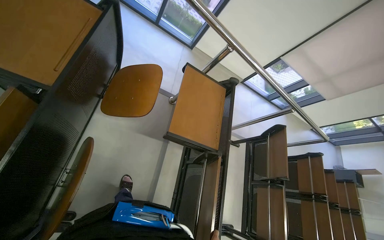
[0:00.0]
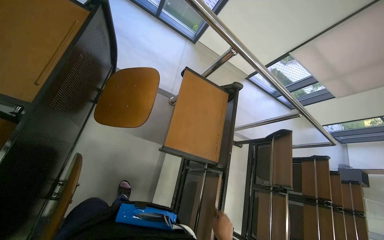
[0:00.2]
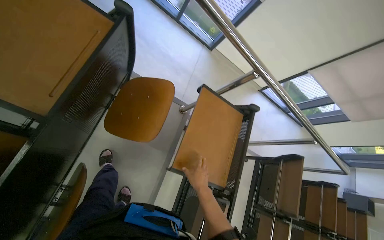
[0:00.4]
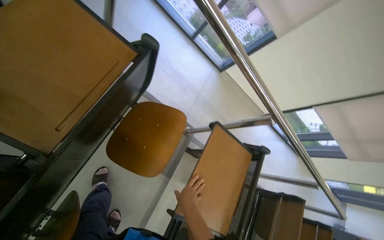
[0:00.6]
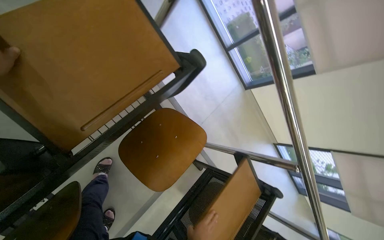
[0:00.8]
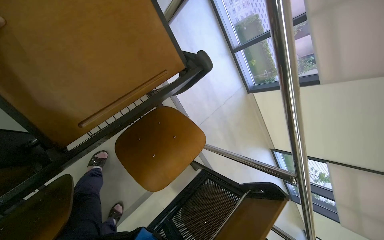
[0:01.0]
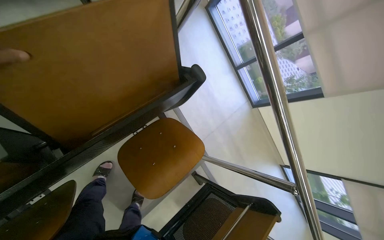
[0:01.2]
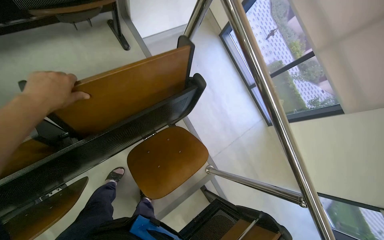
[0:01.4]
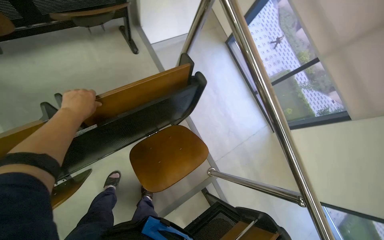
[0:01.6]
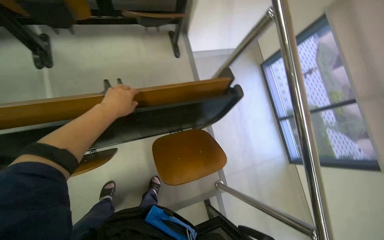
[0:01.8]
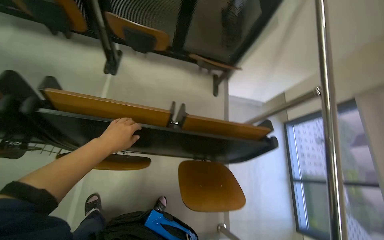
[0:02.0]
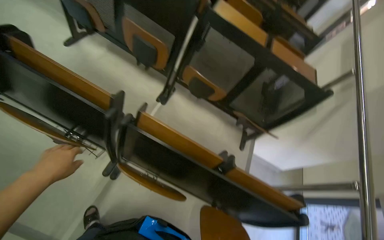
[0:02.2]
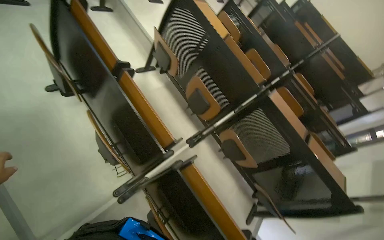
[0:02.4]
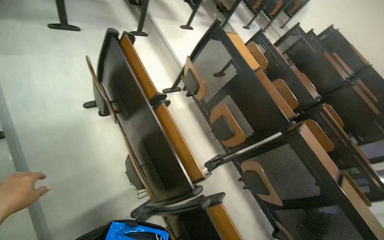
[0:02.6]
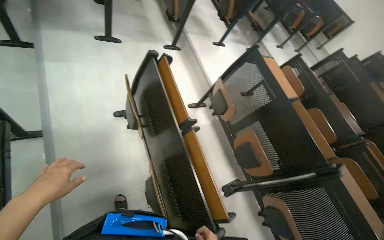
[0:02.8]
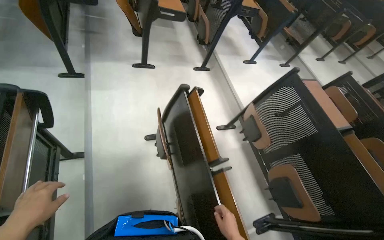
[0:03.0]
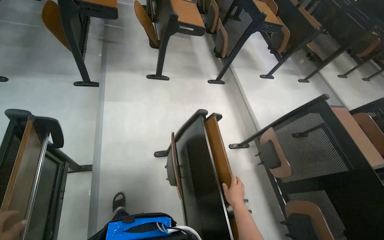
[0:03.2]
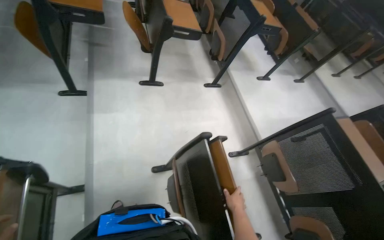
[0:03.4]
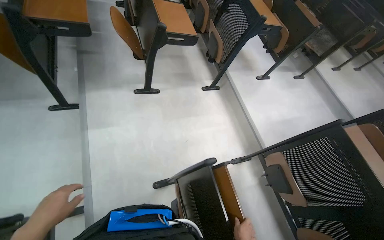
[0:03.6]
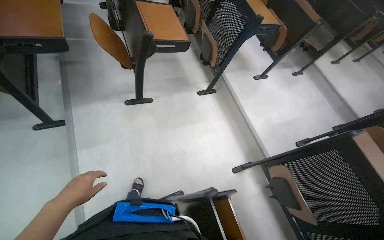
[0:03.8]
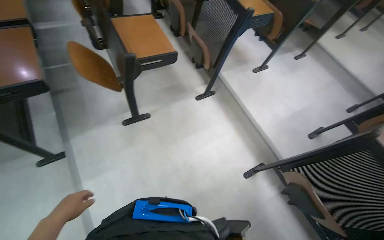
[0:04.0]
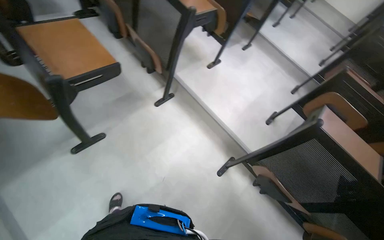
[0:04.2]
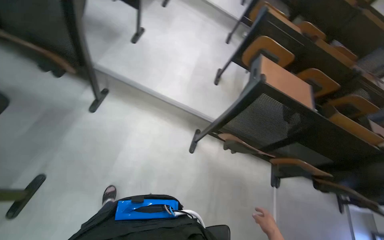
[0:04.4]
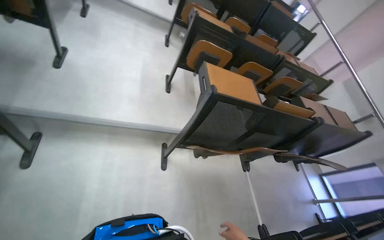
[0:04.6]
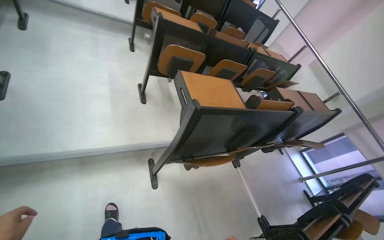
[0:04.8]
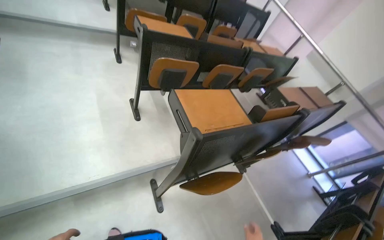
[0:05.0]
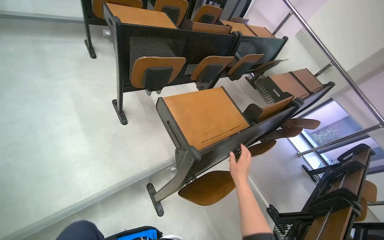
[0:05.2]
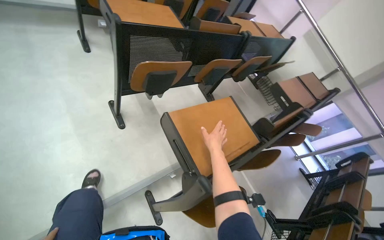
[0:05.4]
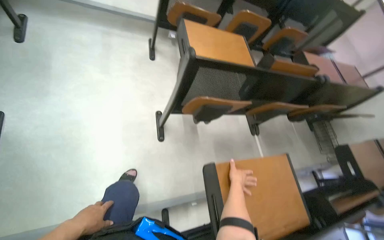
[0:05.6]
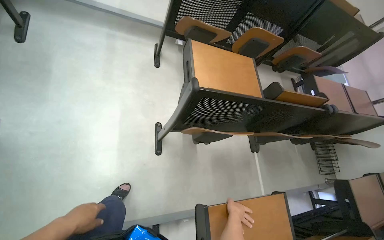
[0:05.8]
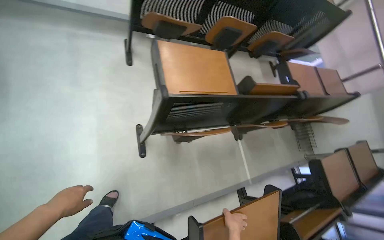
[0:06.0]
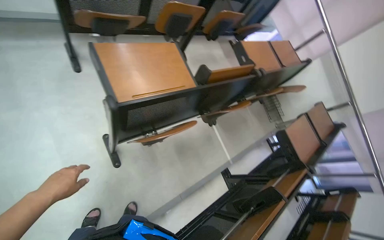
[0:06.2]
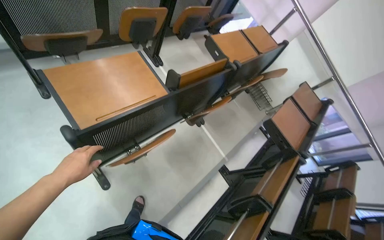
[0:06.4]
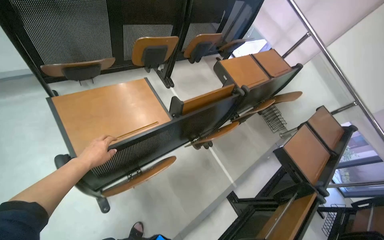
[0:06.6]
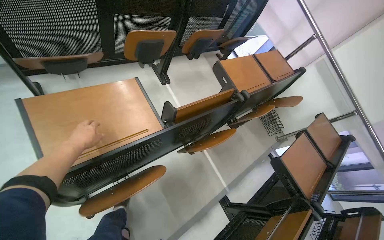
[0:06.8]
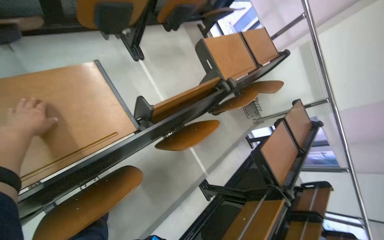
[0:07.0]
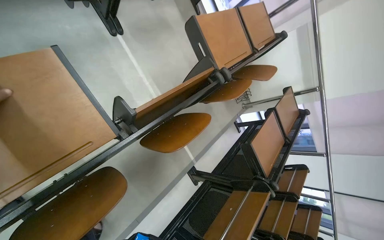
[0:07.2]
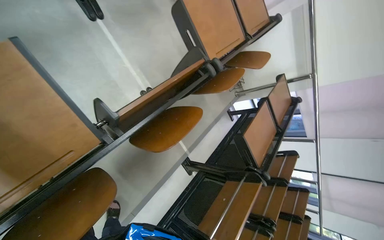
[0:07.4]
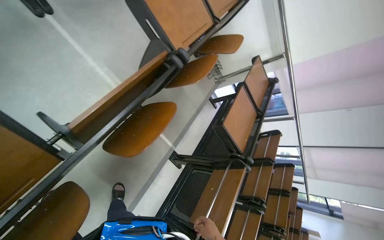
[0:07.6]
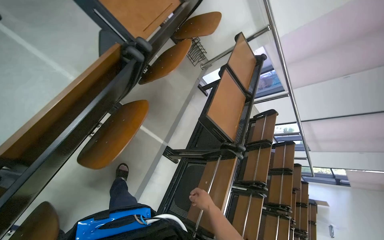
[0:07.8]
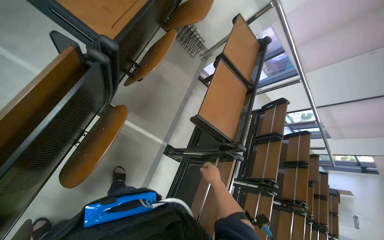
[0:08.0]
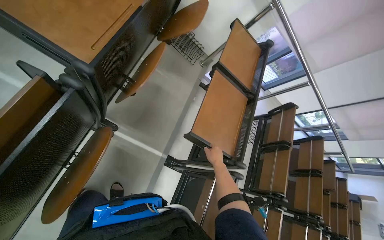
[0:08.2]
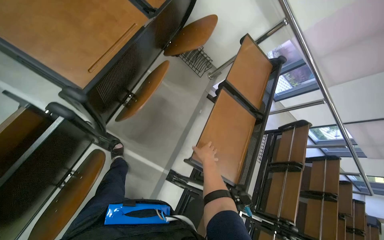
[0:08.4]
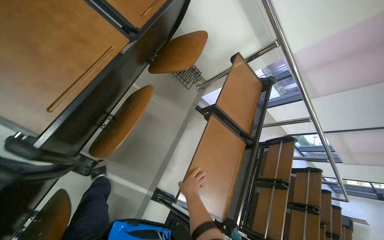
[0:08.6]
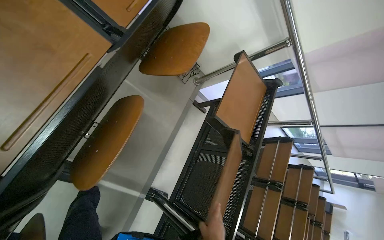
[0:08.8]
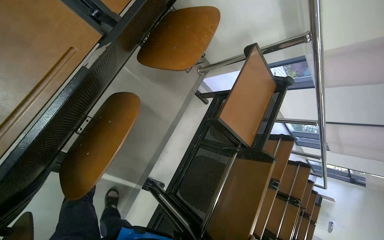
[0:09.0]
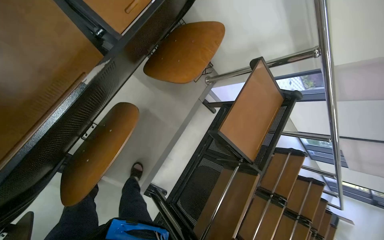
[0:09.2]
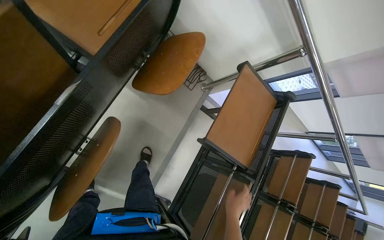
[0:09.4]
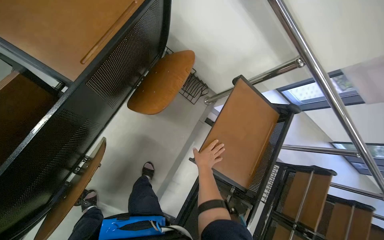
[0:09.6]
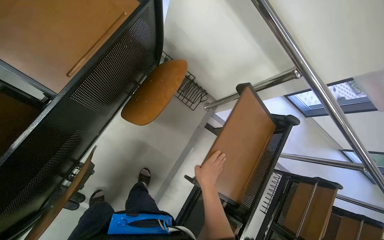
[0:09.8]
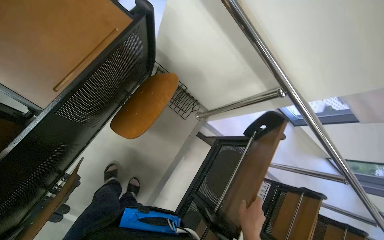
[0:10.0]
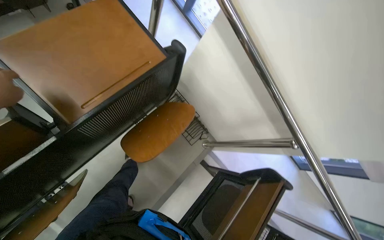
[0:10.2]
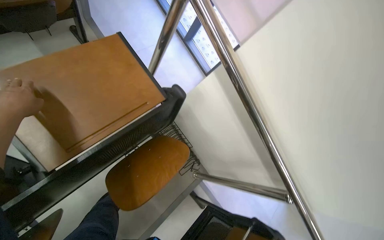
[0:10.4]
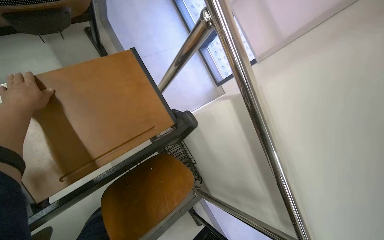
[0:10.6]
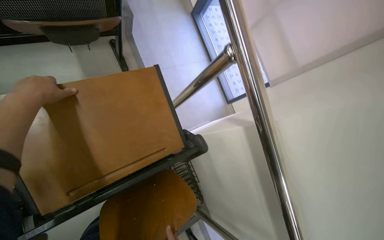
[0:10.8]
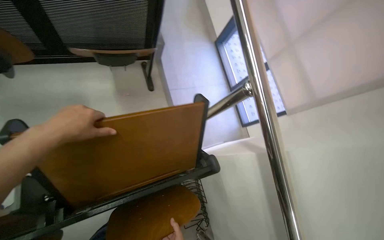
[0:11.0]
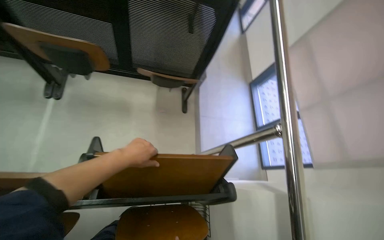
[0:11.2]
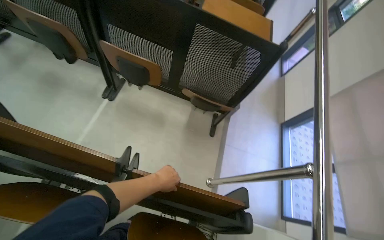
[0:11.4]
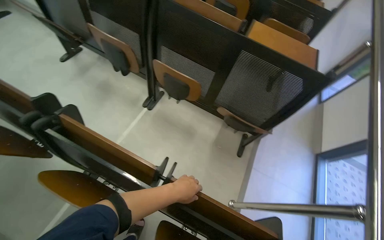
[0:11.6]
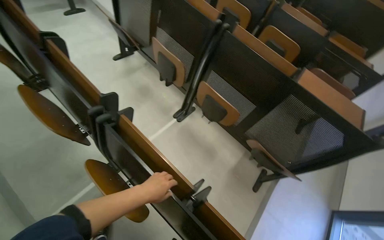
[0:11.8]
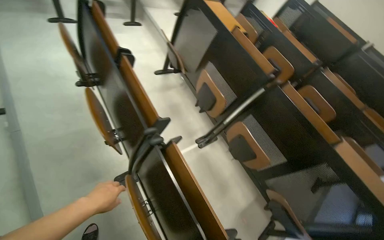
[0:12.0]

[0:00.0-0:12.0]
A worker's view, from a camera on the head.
Job: organizing items.
The whole recording: Setting up desks in lecture hall. The worker pulls down foldable desks and places items on them.
0:00.0 to 0:01.6: The camera is carried about 40 cm. The wearer looks approximately 40 degrees further to the left. The camera pitches upward, by approximately 15 degrees.
0:01.6 to 0:03.0: The camera travels about 1.5 m. The head turns to the left by some 95 degrees. The view tips upward by some 55 degrees.
0:03.0 to 0:04.4: The head travels some 1 m. The wearer's head swings about 55 degrees to the right. The camera pitches downward, by roughly 20 degrees.
0:04.4 to 0:06.0: The camera travels about 1.5 m. The head rotates roughly 30 degrees to the right. The camera pitches downward, by about 20 degrees.
0:06.0 to 0:07.6: The camera travels approximately 80 cm. The head turns to the right by roughly 35 degrees. The view tips downward by some 30 degrees.
0:07.6 to 0:09.0: The head travels about 1 m. The view tilts roughly 20 degrees downward.
0:09.0 to 0:10.4: The head travels roughly 50 cm. The head turns to the left by approximately 20 degrees. The view tilts about 25 degrees upward.
0:10.4 to 0:12.0: The head travels approximately 60 cm. The wearer's head swings approximately 95 degrees to the left. The camera pitches upward, by roughly 45 degrees.

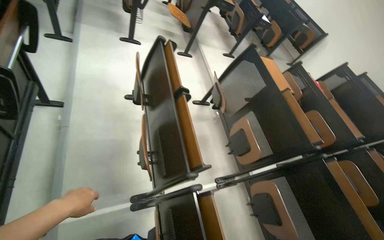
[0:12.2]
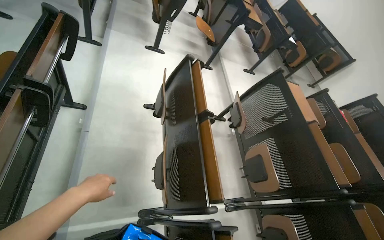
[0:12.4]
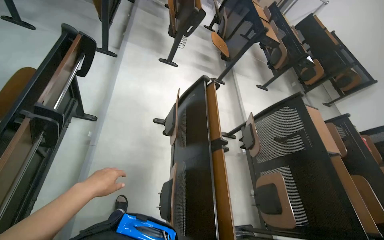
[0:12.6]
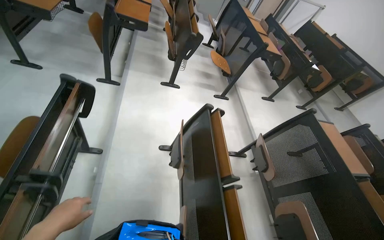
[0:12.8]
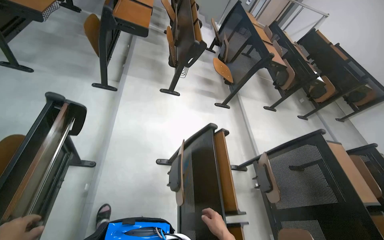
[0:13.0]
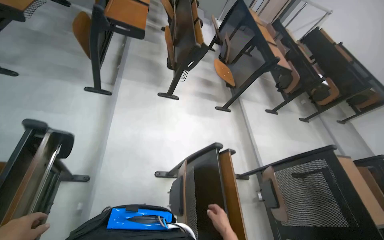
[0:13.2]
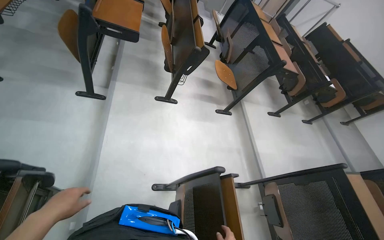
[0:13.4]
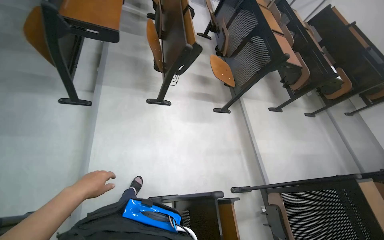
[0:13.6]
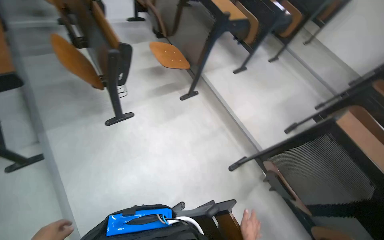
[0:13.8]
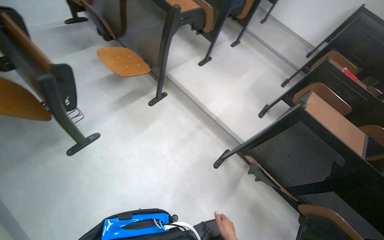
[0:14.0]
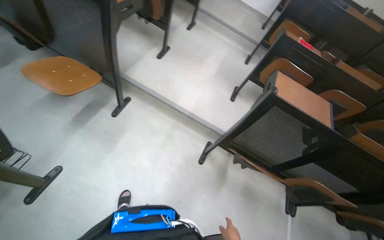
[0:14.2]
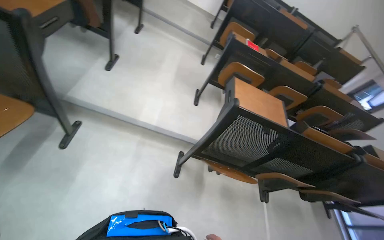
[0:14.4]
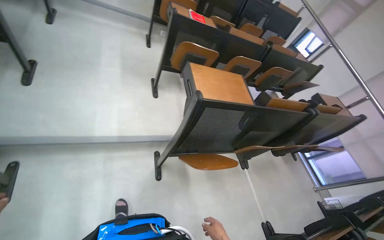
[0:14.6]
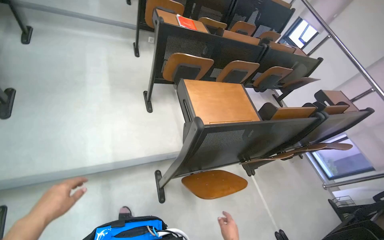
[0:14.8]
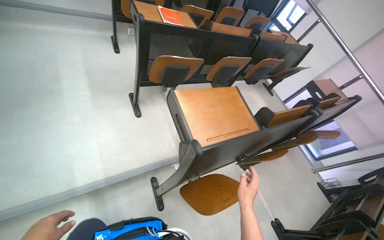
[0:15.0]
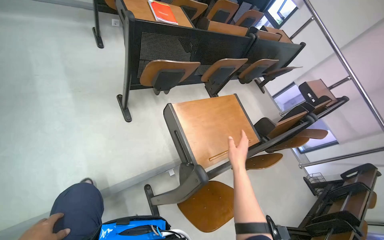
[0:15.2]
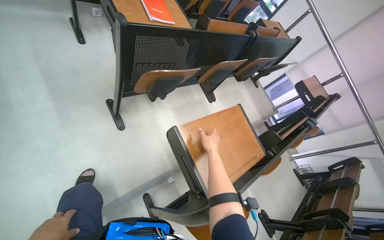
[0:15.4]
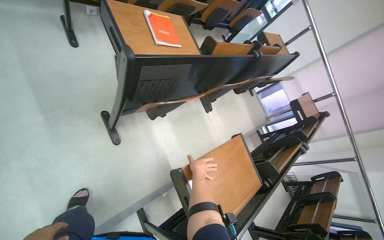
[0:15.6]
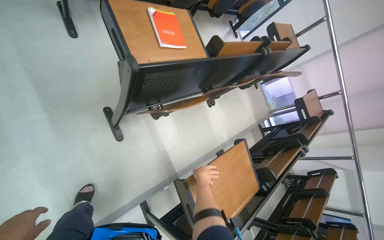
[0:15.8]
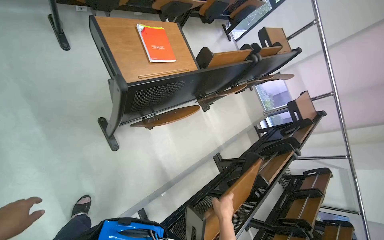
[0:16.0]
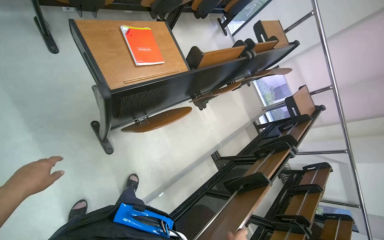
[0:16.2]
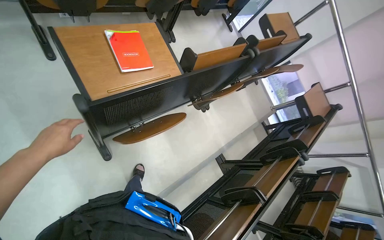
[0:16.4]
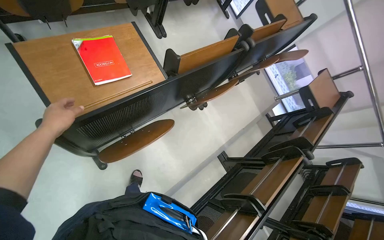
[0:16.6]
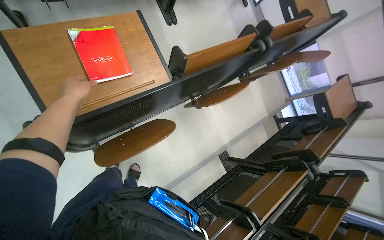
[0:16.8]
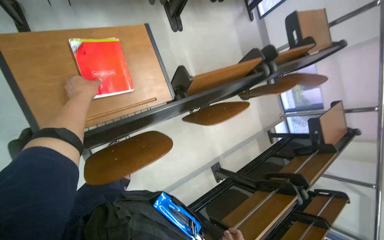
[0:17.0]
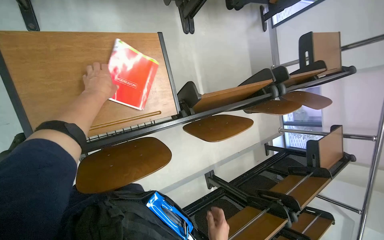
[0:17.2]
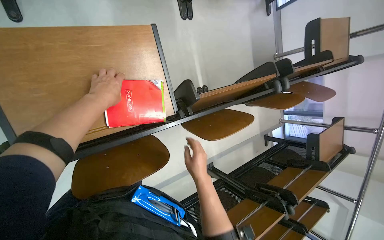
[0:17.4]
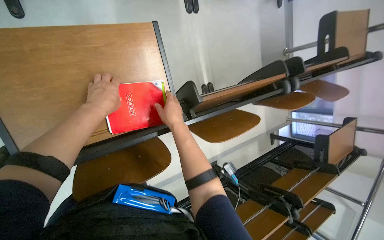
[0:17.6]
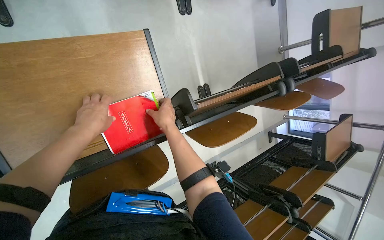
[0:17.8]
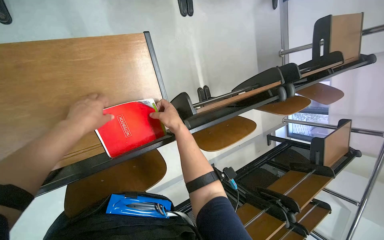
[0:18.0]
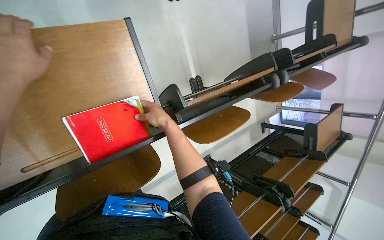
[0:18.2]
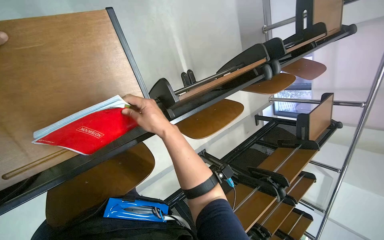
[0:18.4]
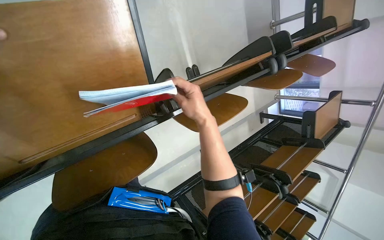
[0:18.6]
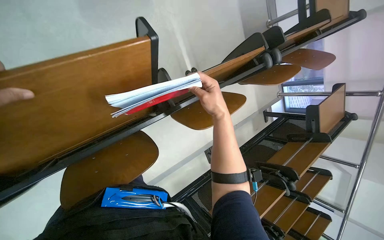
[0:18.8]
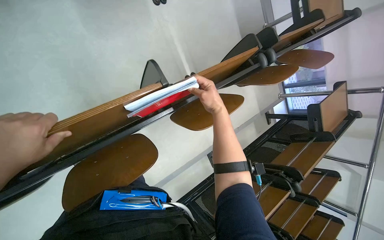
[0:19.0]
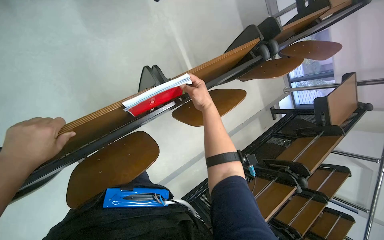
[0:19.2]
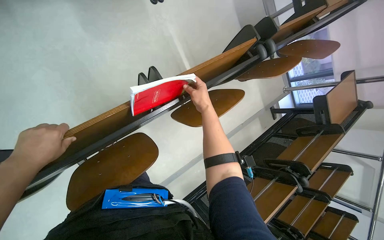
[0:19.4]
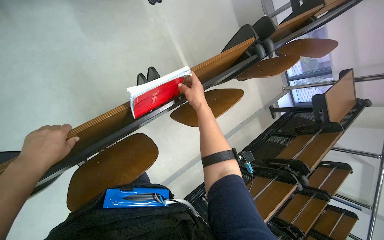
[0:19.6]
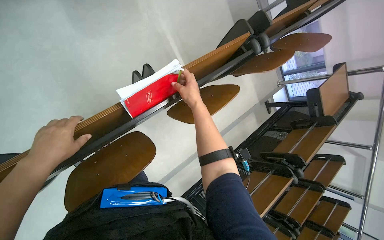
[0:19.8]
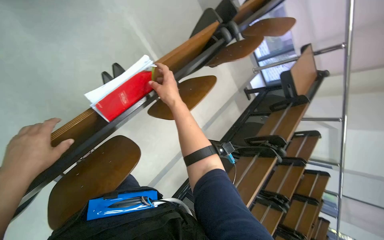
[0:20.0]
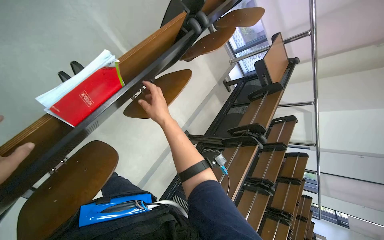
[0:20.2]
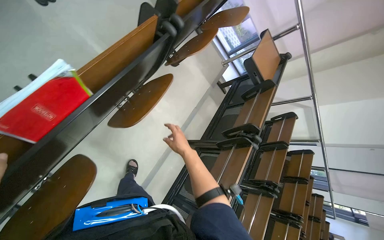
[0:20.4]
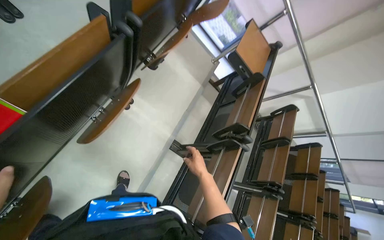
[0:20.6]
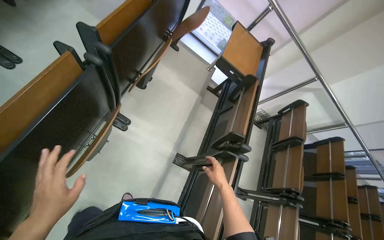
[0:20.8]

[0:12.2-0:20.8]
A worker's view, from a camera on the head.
Job: organizing items.
The whole recording: Setting up desks in lecture hall. The worker pulls down foldable desks and places items on them.
0:12.2 to 0:13.6: The head travels some 1 m.
0:13.6 to 0:15.0: The camera travels approximately 1 m. The head turns to the right by approximately 100 degrees. The view tips downward by some 30 degrees.
0:15.0 to 0:16.6: The camera is carried about 90 cm. The view tilts some 25 degrees downward.
0:16.6 to 0:18.0: The camera travels roughly 50 cm. The camera pitches downward, by roughly 15 degrees.
0:18.0 to 0:19.4: The right hand moves to the right, approximately 15 cm.
0:19.4 to 0:20.8: The wearer moves approximately 50 cm. Everything in view rotates about 35 degrees counterclockwise.
